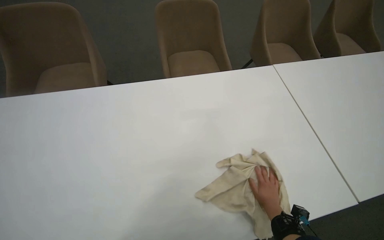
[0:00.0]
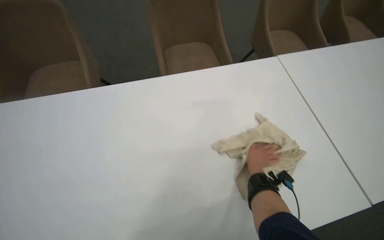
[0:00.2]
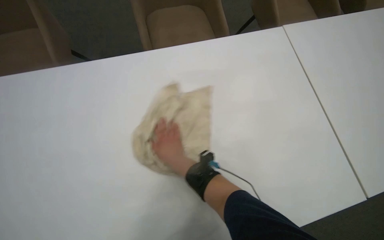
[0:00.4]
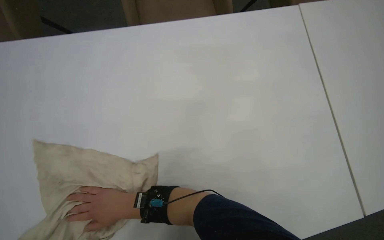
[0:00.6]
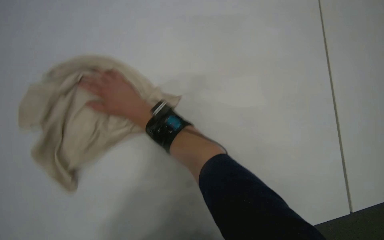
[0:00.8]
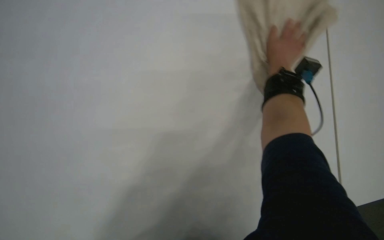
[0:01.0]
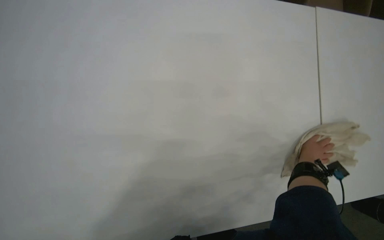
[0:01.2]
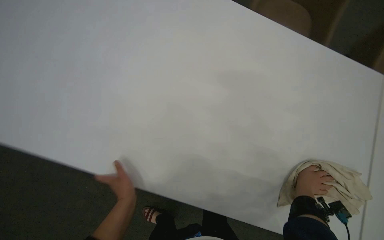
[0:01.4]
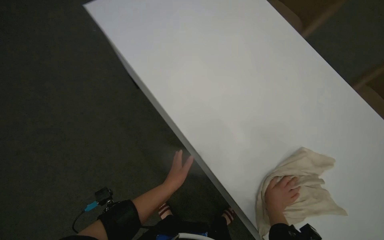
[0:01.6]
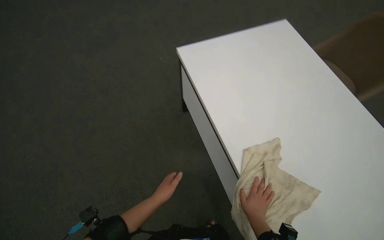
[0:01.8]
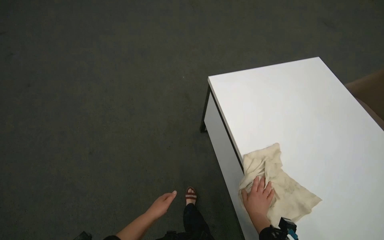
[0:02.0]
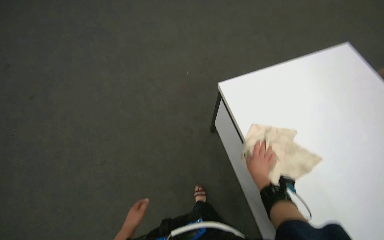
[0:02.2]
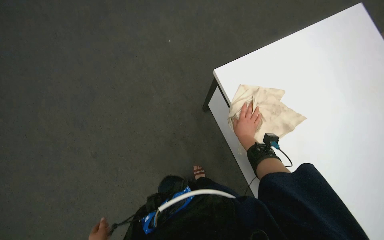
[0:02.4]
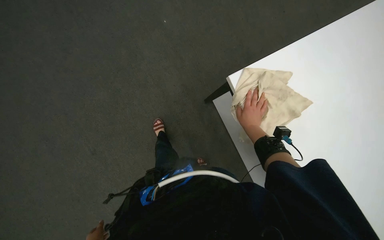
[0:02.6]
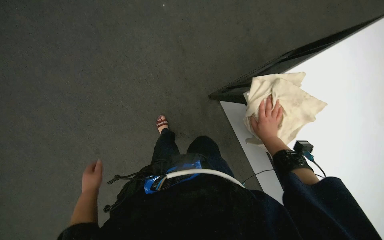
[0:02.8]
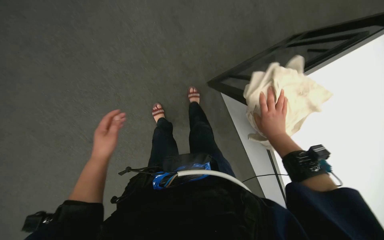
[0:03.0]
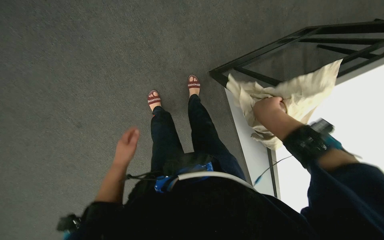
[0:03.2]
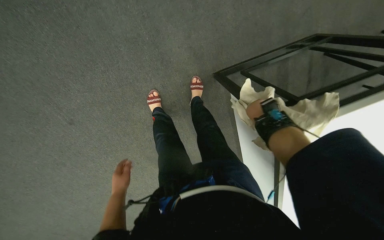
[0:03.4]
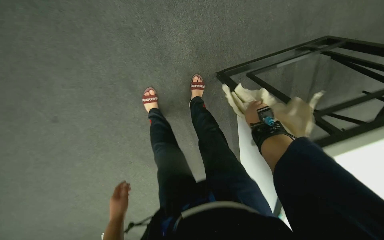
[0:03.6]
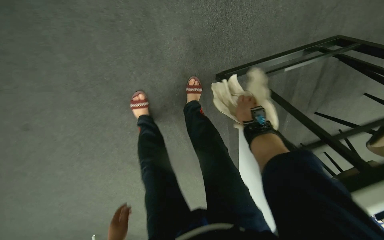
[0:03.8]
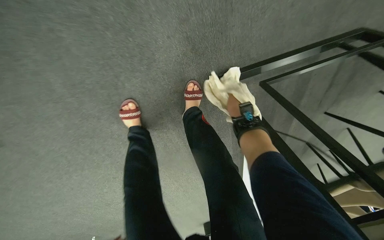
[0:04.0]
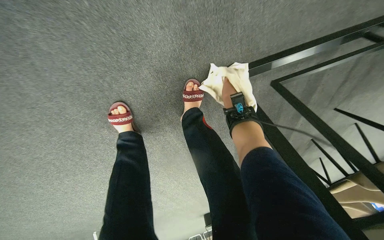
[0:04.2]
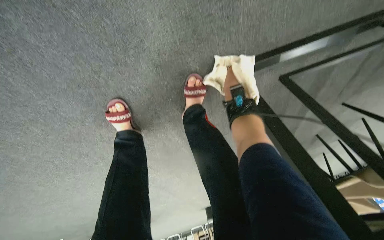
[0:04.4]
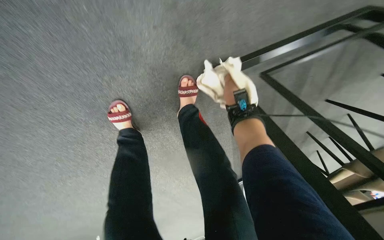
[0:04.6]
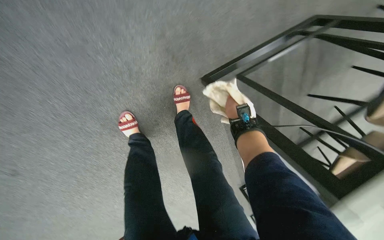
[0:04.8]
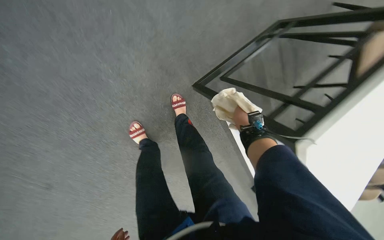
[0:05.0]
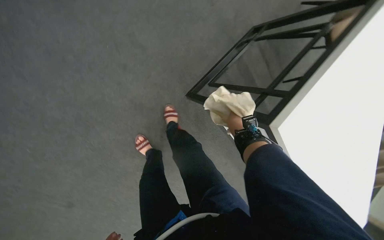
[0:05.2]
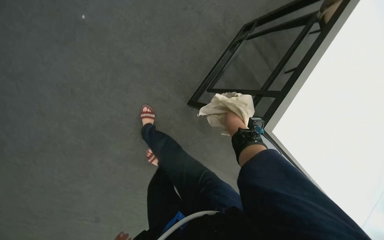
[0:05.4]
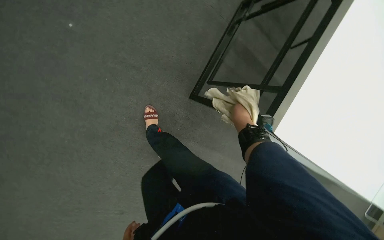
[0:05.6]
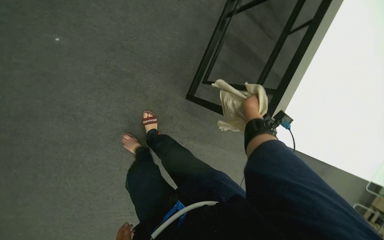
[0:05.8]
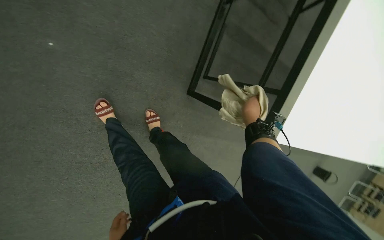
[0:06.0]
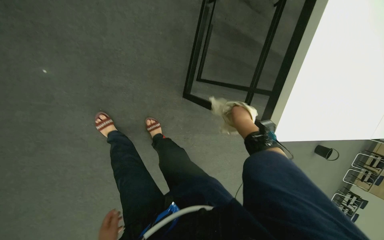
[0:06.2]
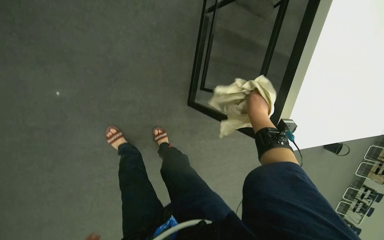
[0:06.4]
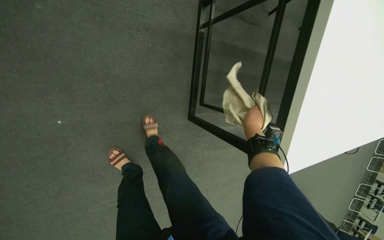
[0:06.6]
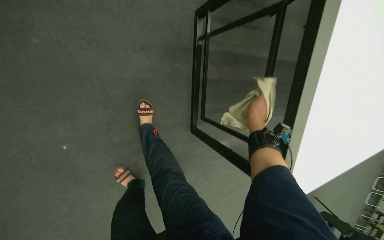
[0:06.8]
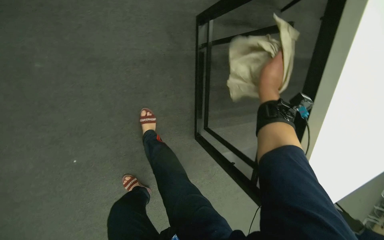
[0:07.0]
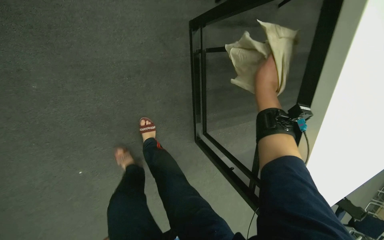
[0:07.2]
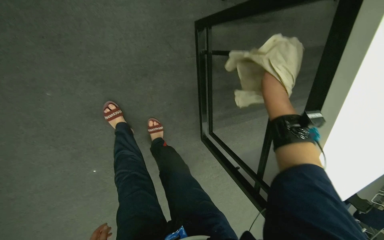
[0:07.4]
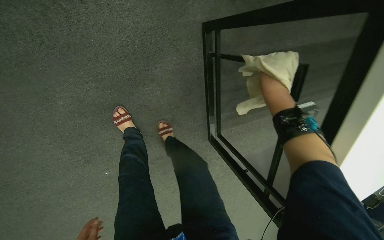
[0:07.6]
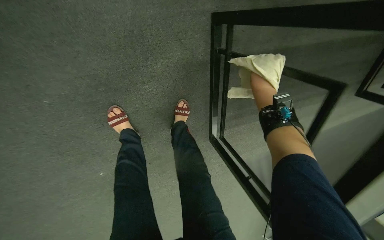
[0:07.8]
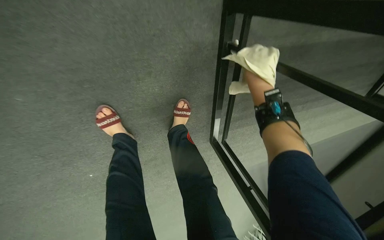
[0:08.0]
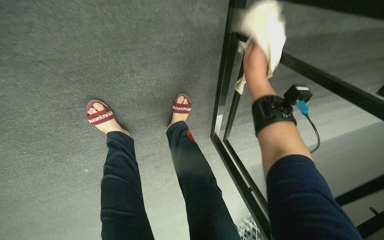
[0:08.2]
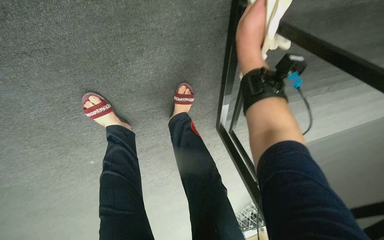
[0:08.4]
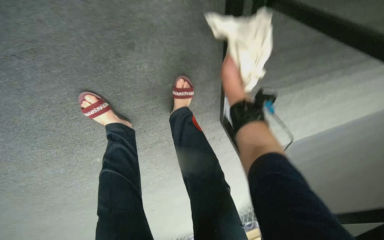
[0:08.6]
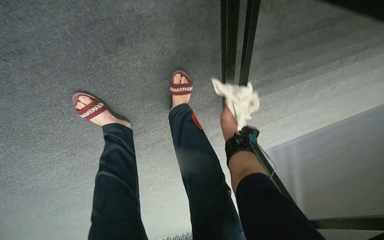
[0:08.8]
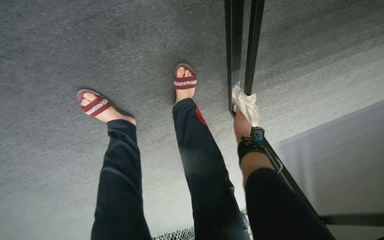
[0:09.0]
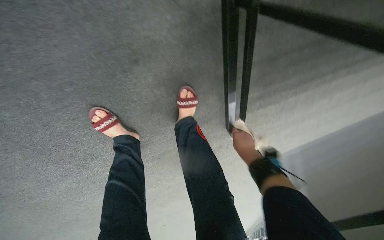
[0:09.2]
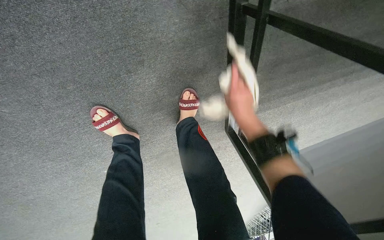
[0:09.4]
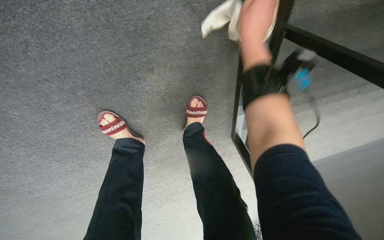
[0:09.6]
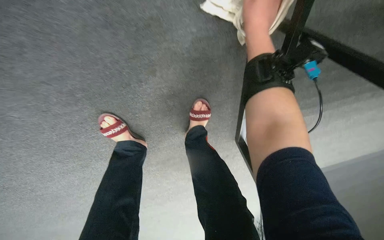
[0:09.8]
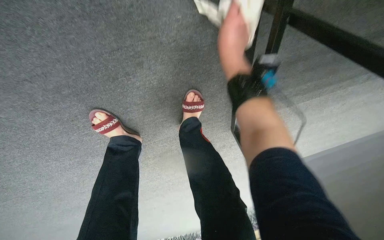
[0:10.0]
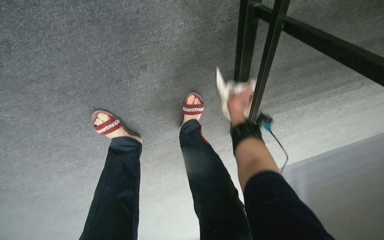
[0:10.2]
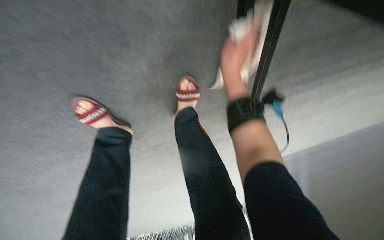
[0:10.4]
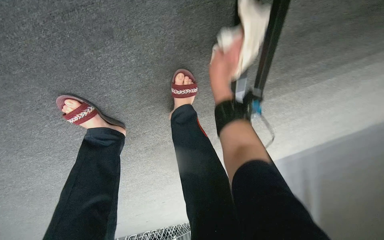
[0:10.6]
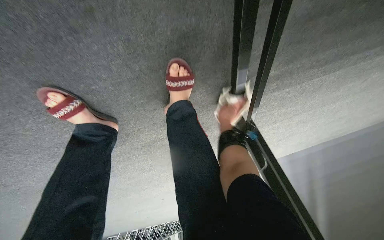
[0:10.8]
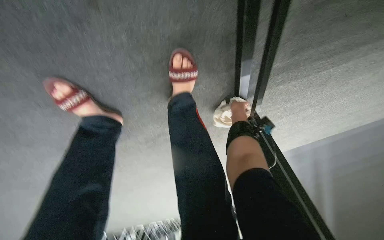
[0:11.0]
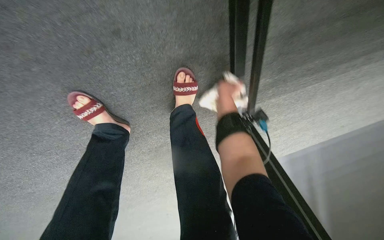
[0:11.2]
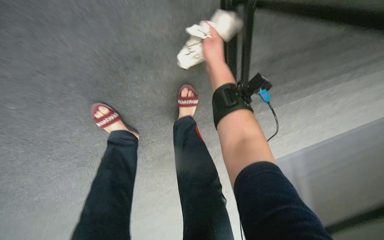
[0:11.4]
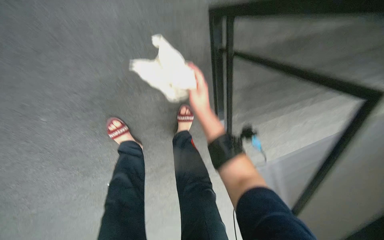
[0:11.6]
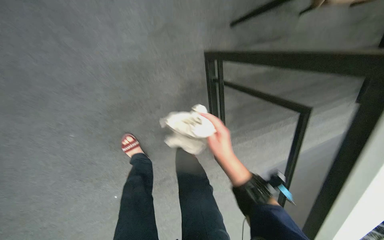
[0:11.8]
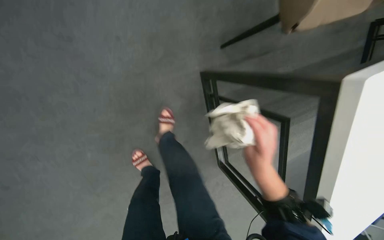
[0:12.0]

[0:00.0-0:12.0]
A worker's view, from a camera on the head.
Job: wiping surfaces.
The whole recording: Wiping conference room tables. The worker wipes conference room tables with a cloth, periodically soaking and wringing cloths in a bucket.
0:01.6 to 0:03.0: The view tilts approximately 25 degrees downward.
0:03.0 to 0:04.4: The wearer moves roughly 70 cm. The view tips downward by about 20 degrees.
0:04.4 to 0:06.0: The camera travels about 50 cm. The scene rotates counterclockwise by roughly 50 degrees.
0:06.0 to 0:07.6: The head travels approximately 60 cm.
0:07.6 to 0:09.0: The wearer moves approximately 40 cm. The wearer looks roughly 25 degrees further downward.
0:09.0 to 0:10.4: The right hand is displaced up the picture and nearer to the camera by some 30 cm.
0:10.4 to 0:12.0: The head travels roughly 50 cm. The camera pitches upward, by approximately 30 degrees.

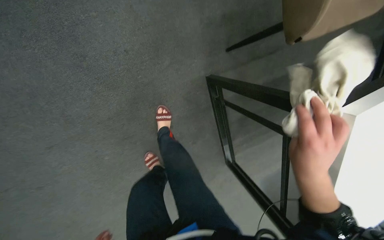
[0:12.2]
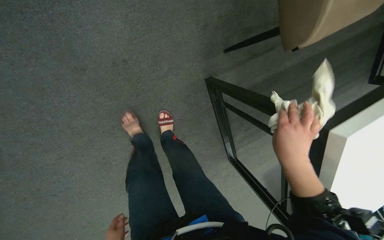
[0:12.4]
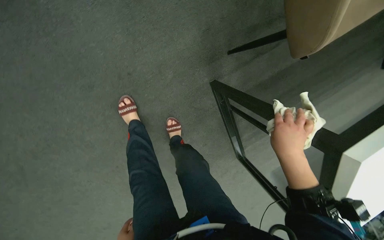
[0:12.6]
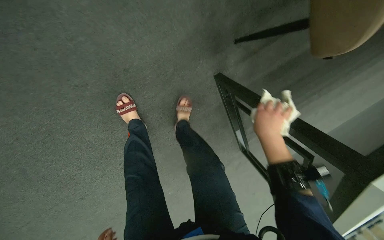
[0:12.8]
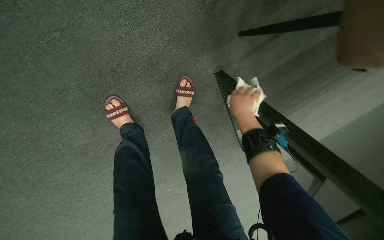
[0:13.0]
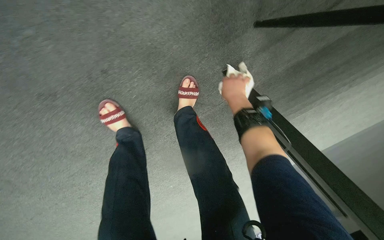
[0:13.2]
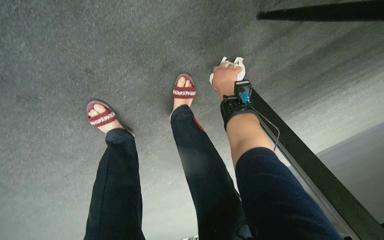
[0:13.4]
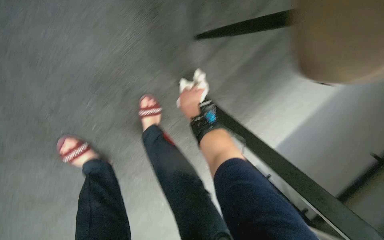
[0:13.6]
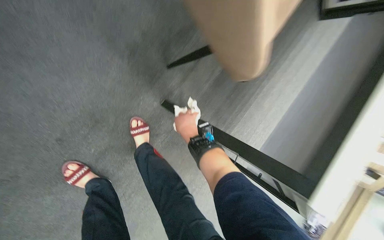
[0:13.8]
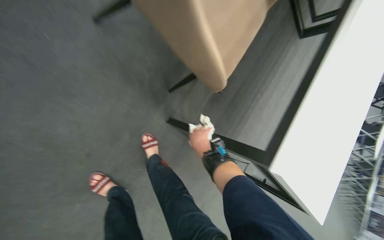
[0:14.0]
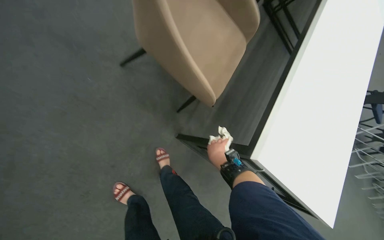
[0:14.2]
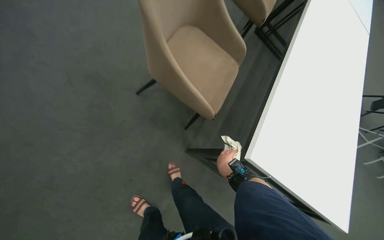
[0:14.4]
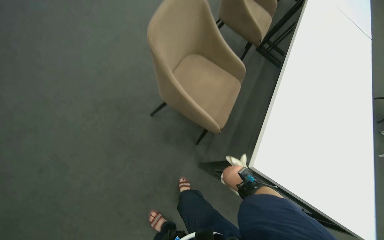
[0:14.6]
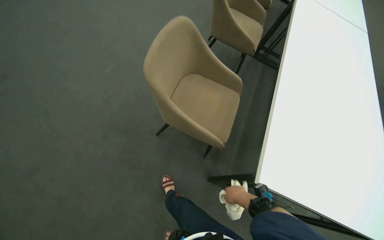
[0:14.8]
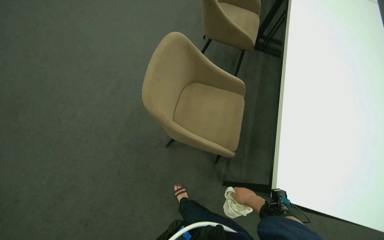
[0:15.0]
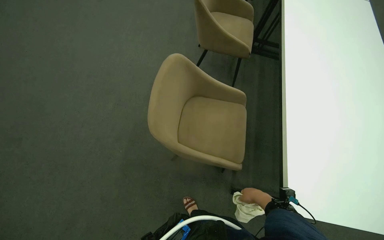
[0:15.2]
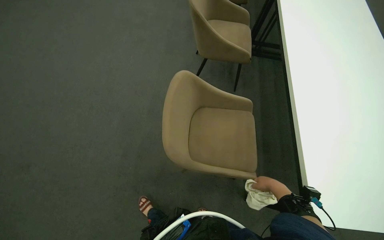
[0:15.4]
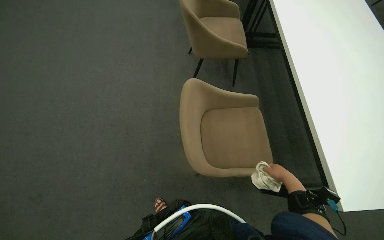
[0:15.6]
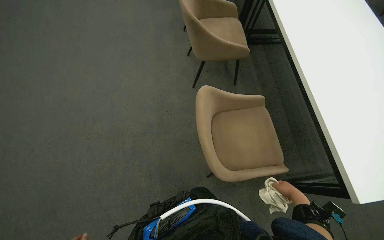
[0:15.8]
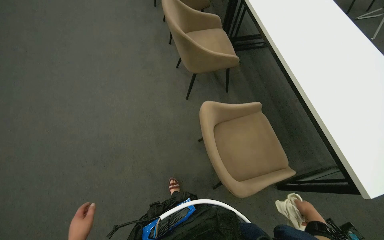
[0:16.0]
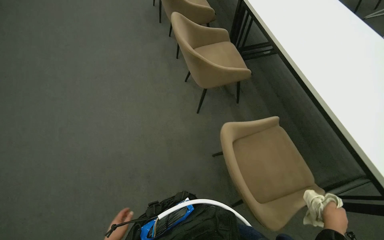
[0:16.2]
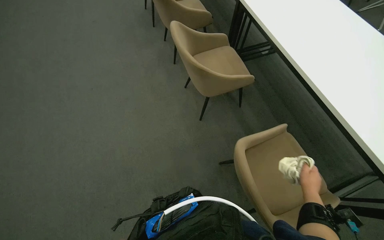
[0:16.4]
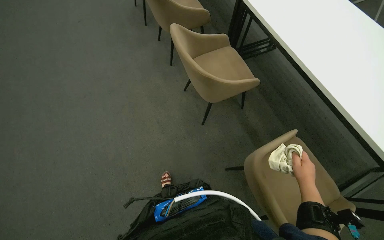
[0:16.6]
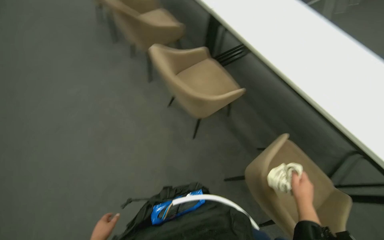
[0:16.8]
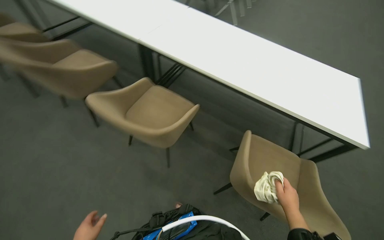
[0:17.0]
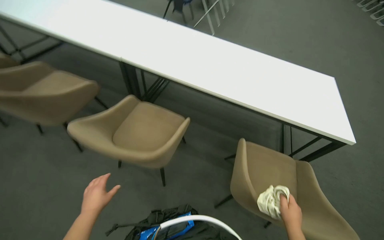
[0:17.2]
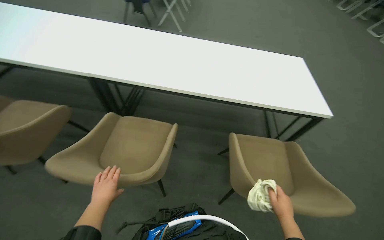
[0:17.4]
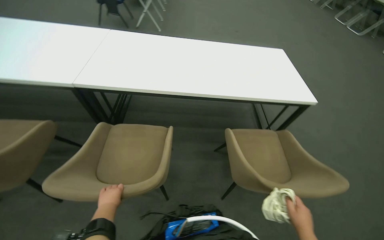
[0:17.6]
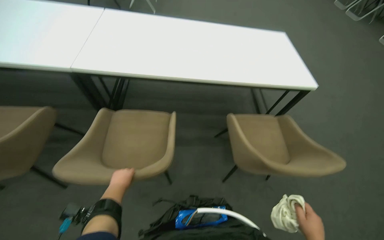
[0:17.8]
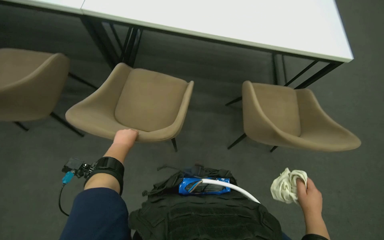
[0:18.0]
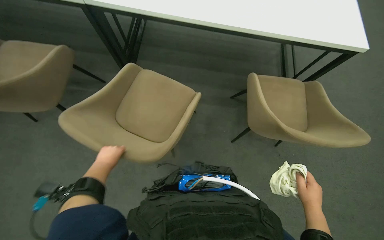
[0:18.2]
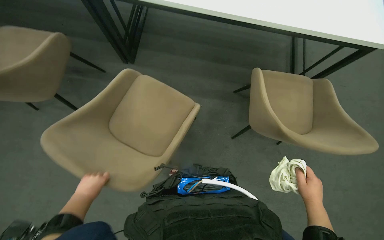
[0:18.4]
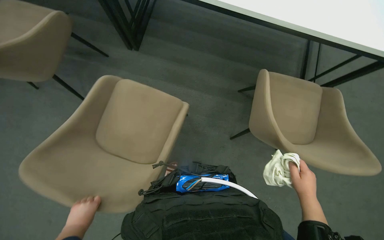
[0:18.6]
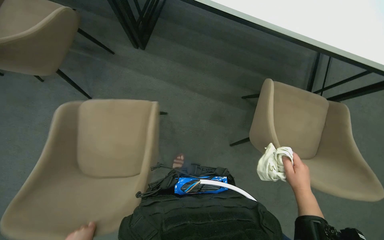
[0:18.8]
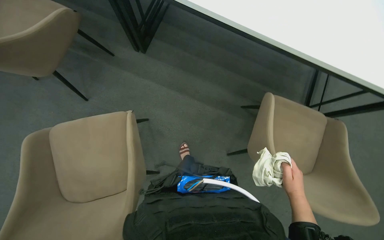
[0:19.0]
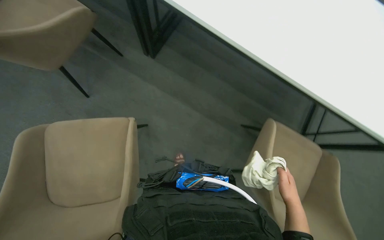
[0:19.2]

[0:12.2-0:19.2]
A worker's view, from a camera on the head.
Job: wiping surfaces.
The whole recording: Wiping conference room tables. The worker wipes conference room tables with a cloth, periodically soaking and wringing cloths in a bucket.
0:12.2 to 0:13.6: The camera travels some 50 cm. The view tips downward by some 25 degrees.
0:13.6 to 0:15.0: The camera is carried roughly 70 cm. The camera sweeps to the left, by some 25 degrees. The camera pitches upward, by approximately 35 degrees. The scene rotates counterclockwise by about 40 degrees.
0:15.0 to 0:16.4: The wearer looks about 15 degrees further upward. The scene rotates counterclockwise by approximately 35 degrees.
0:16.4 to 0:17.8: The head turns to the right by approximately 55 degrees.
0:17.8 to 0:19.2: The camera pitches downward, by some 15 degrees. Everything in view rotates about 25 degrees clockwise. The right hand is displaced up the picture by roughly 15 cm.
